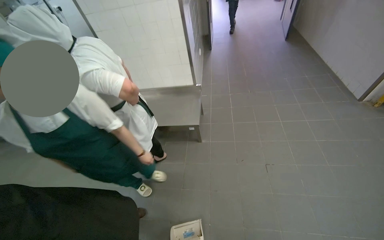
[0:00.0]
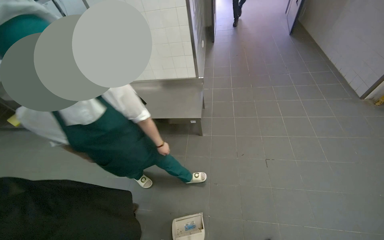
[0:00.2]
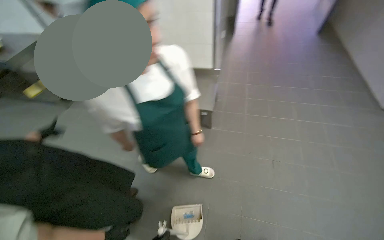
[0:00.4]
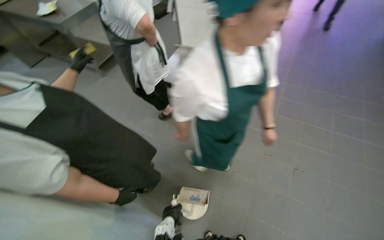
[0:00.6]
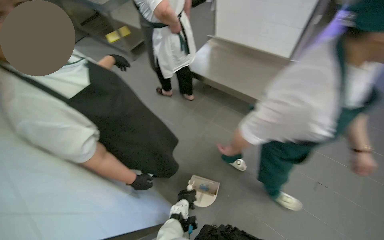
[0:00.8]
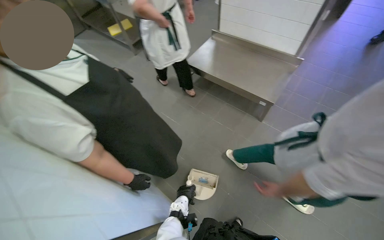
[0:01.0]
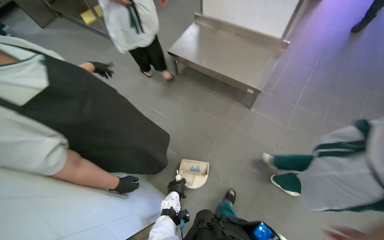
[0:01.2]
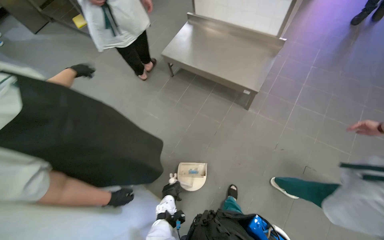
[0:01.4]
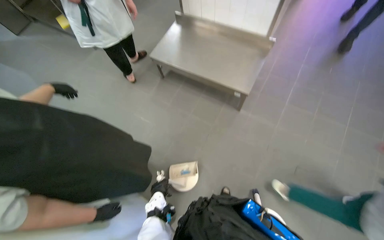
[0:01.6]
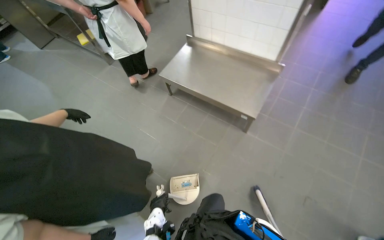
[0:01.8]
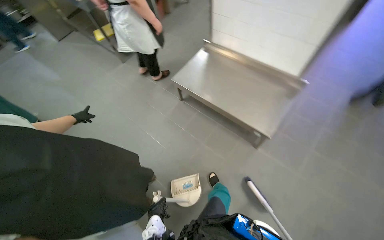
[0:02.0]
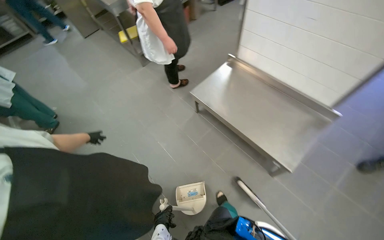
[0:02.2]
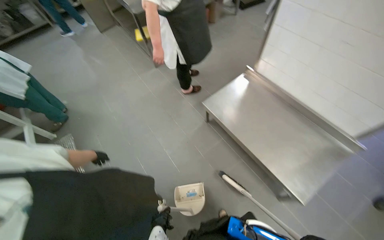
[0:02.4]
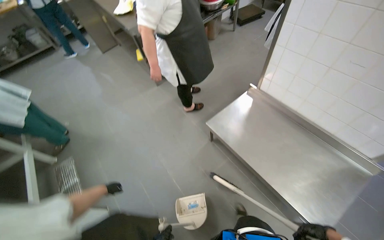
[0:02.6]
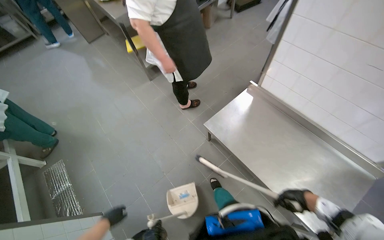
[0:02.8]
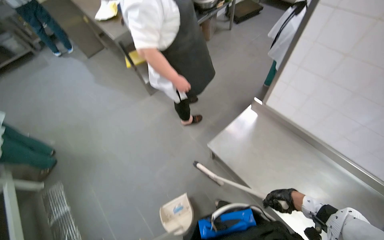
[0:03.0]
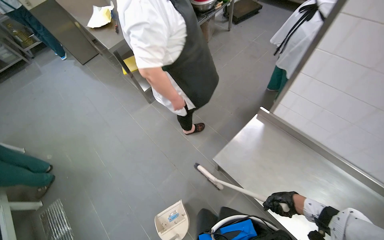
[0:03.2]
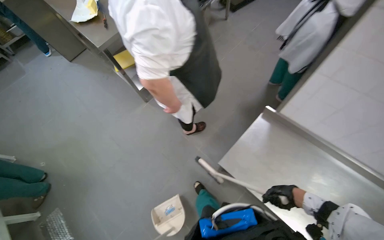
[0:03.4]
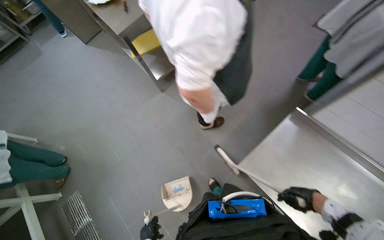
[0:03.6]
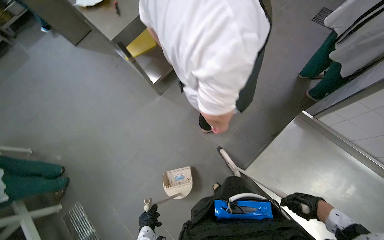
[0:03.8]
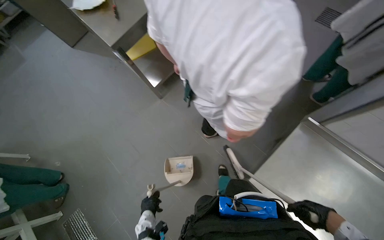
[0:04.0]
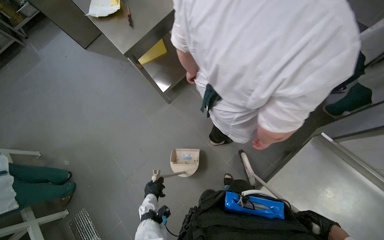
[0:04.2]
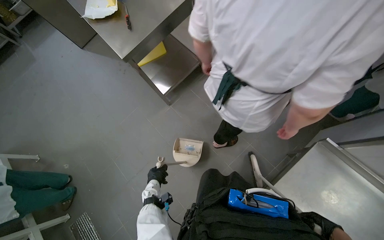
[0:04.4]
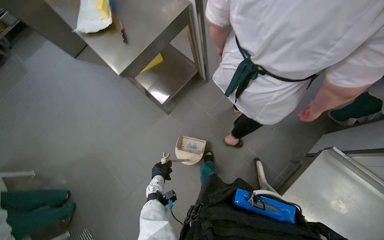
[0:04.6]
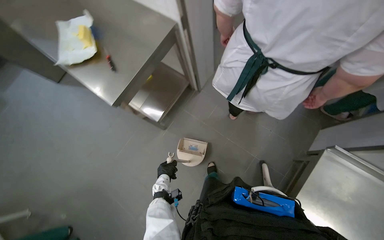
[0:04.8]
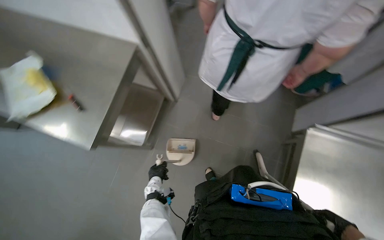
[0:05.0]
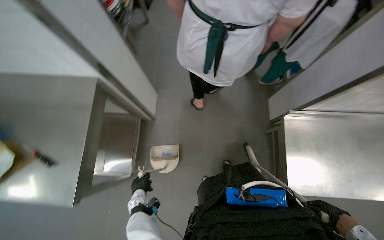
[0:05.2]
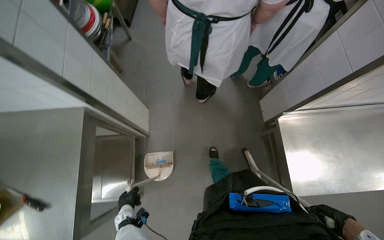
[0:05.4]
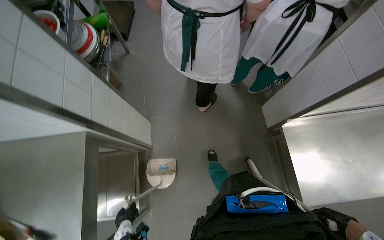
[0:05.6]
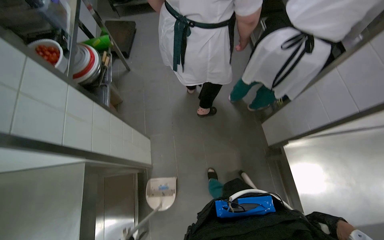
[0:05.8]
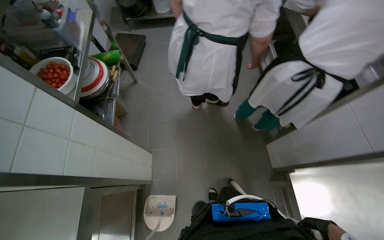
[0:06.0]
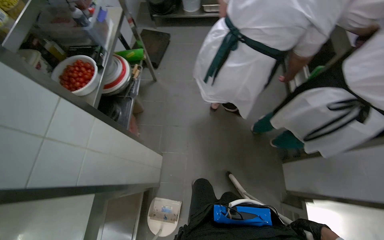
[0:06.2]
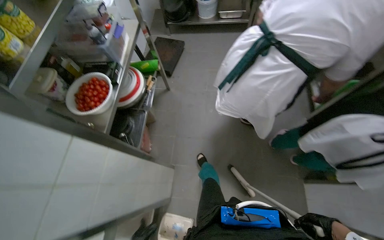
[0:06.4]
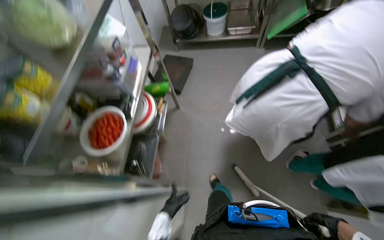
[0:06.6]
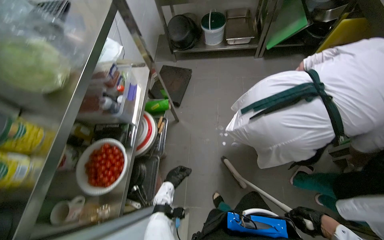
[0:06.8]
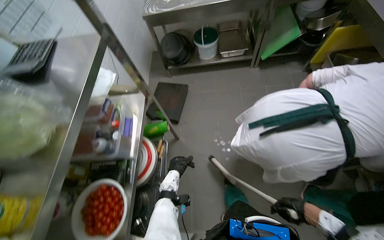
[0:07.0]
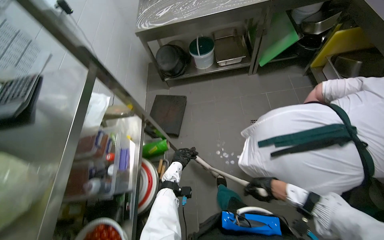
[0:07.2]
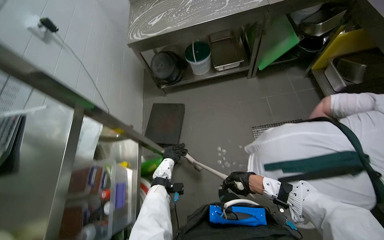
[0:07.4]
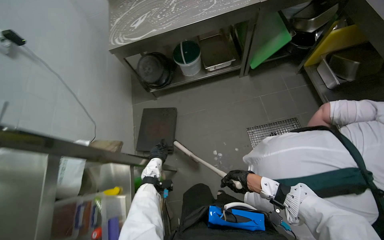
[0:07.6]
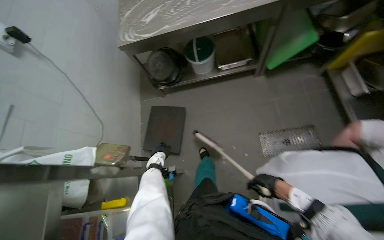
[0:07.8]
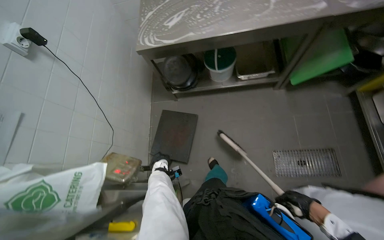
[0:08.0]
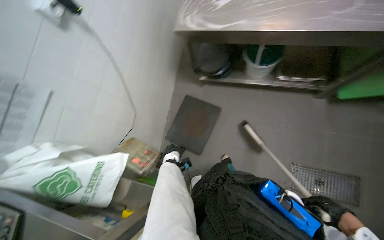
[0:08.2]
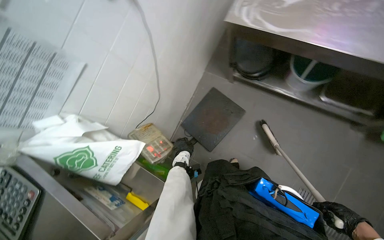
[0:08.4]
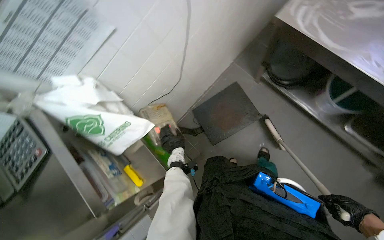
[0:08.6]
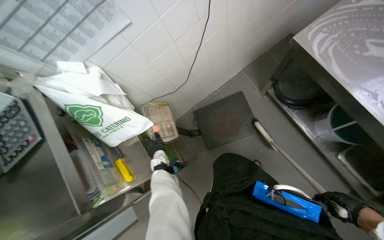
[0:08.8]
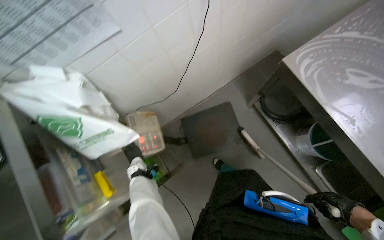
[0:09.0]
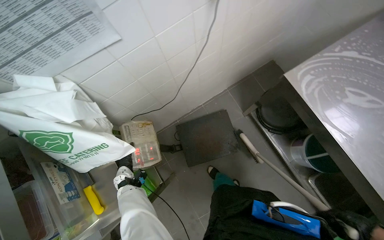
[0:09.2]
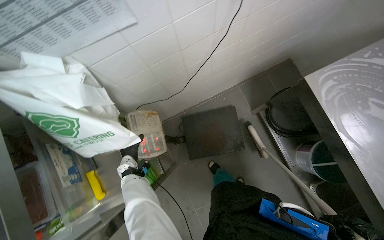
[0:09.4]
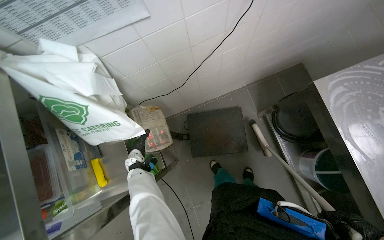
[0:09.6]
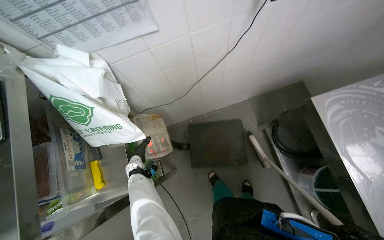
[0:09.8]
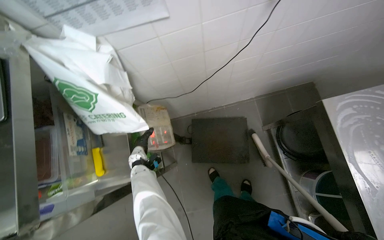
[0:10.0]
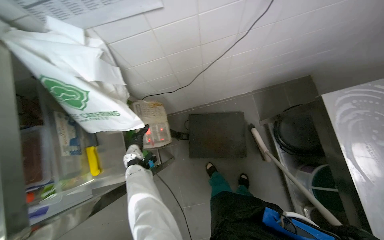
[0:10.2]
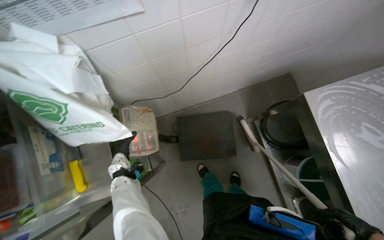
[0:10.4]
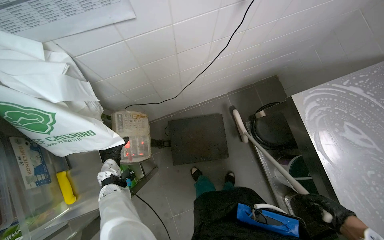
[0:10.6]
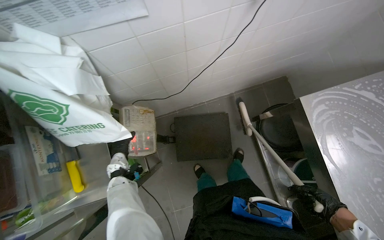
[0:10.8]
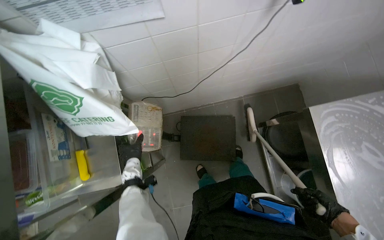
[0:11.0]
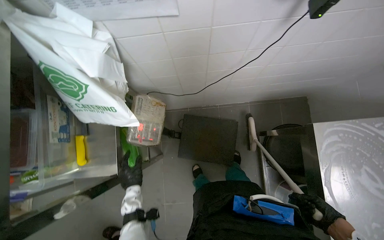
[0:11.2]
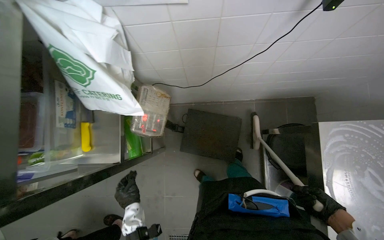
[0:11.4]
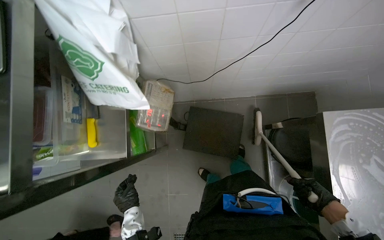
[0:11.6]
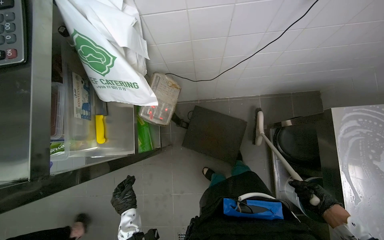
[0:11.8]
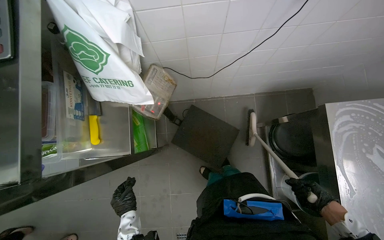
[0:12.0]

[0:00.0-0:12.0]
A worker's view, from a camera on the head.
Job: sweeping floor.
The whole recording: Sweeping kitchen floor. The worker sweeps the kitchen floor with a broom and dustpan, moving chairs to clean underneath them.
0:00.0 to 0:01.6: The wearer's head swings some 25 degrees to the left. The view tips downward by about 20 degrees.
0:01.6 to 0:03.0: The head travels some 80 cm.
0:03.0 to 0:04.4: The head travels roughly 80 cm. The wearer looks some 15 degrees further downward.
0:06.0 to 0:07.6: The camera is carried roughly 1 m.
0:07.6 to 0:09.0: The head travels roughly 70 cm. The camera pitches downward, by roughly 25 degrees. The scene turns some 65 degrees clockwise in the picture.
0:10.4 to 0:12.0: The left hand goes some 35 cm down the picture.

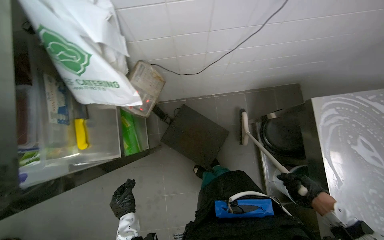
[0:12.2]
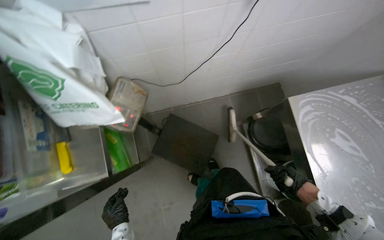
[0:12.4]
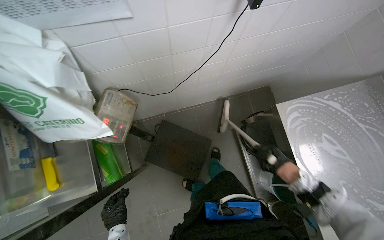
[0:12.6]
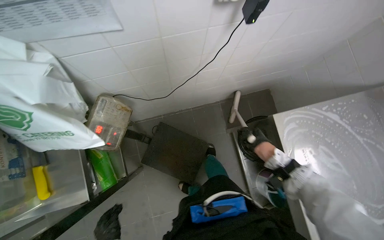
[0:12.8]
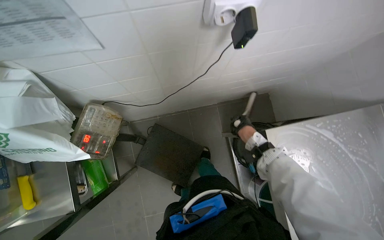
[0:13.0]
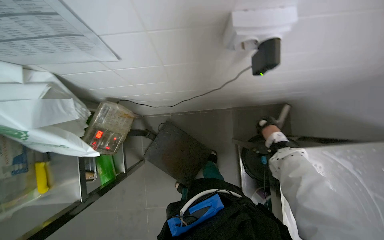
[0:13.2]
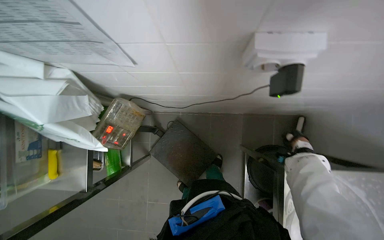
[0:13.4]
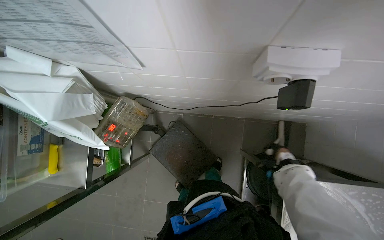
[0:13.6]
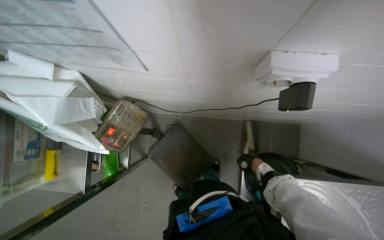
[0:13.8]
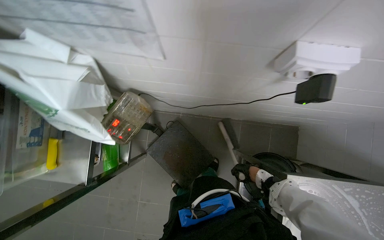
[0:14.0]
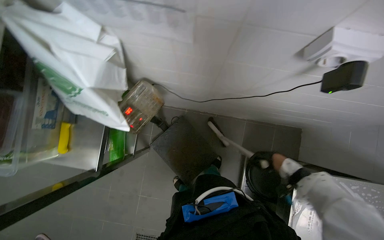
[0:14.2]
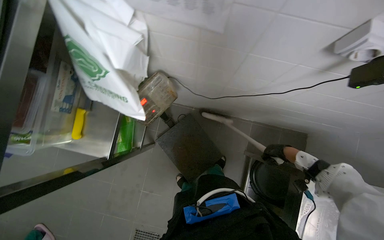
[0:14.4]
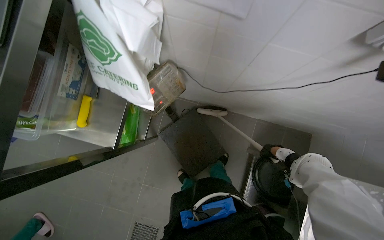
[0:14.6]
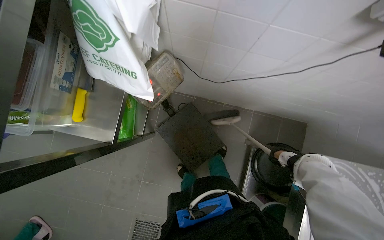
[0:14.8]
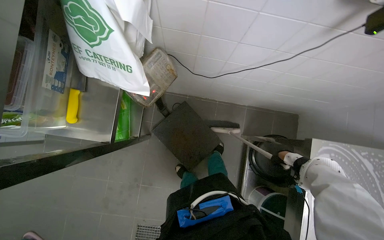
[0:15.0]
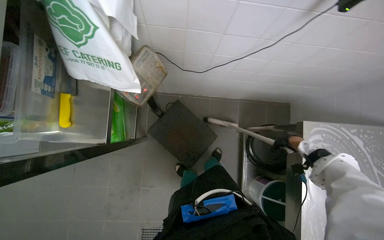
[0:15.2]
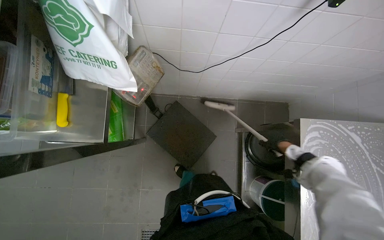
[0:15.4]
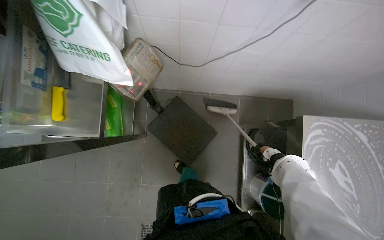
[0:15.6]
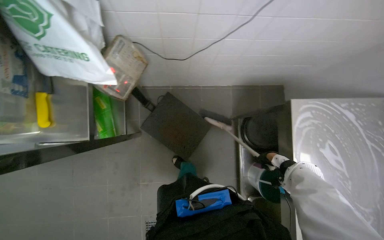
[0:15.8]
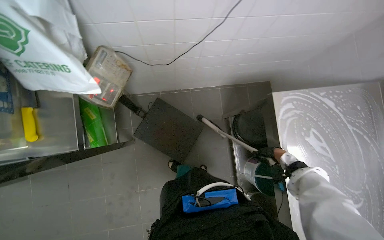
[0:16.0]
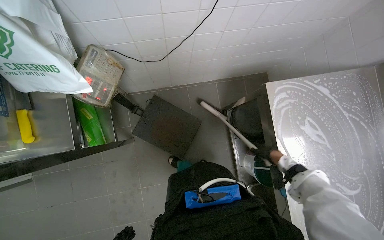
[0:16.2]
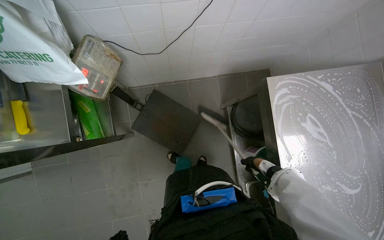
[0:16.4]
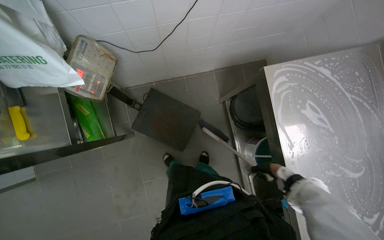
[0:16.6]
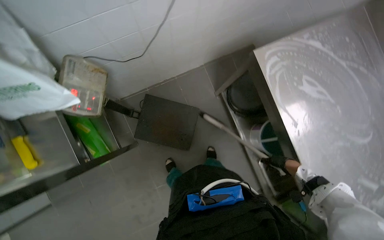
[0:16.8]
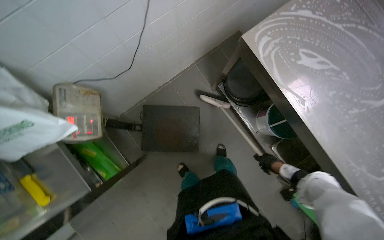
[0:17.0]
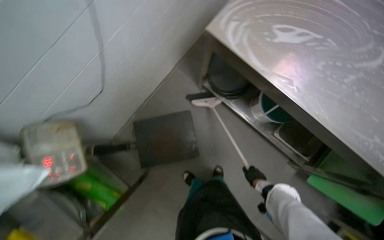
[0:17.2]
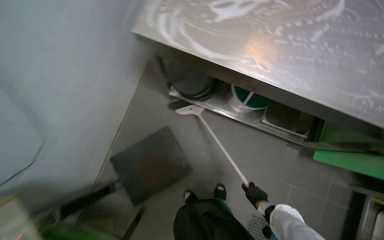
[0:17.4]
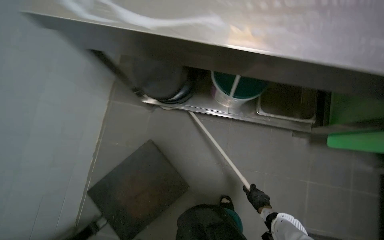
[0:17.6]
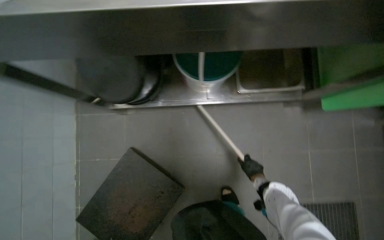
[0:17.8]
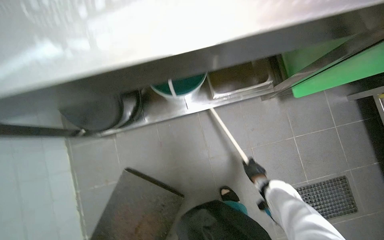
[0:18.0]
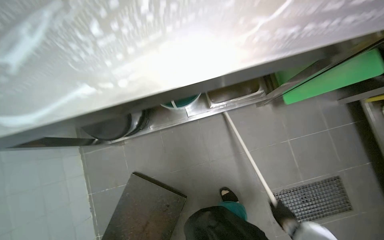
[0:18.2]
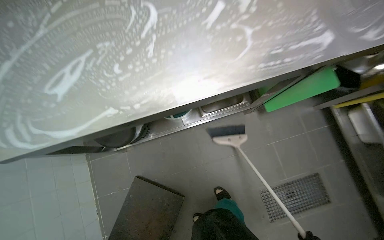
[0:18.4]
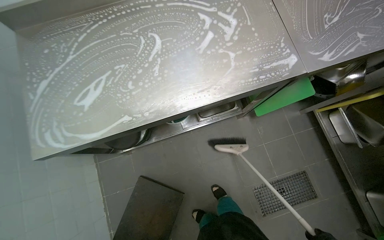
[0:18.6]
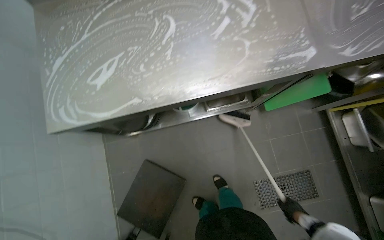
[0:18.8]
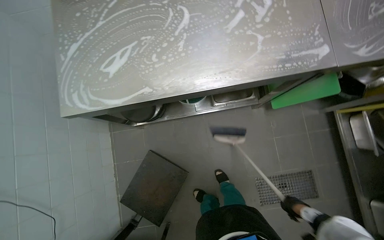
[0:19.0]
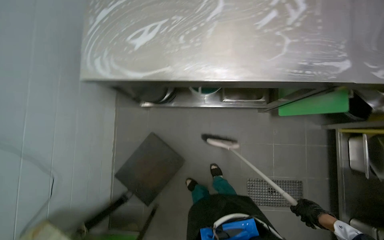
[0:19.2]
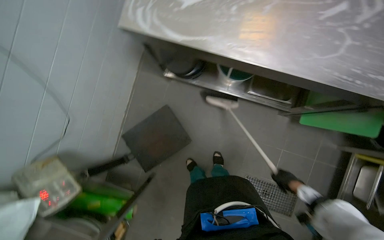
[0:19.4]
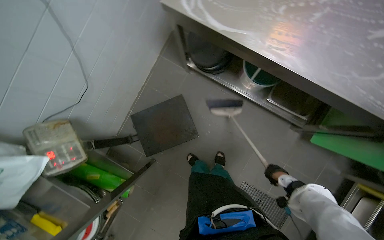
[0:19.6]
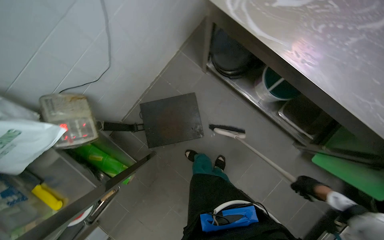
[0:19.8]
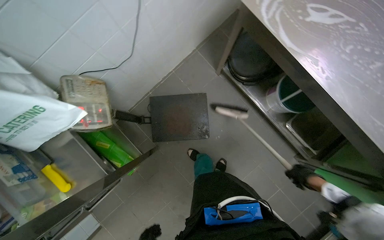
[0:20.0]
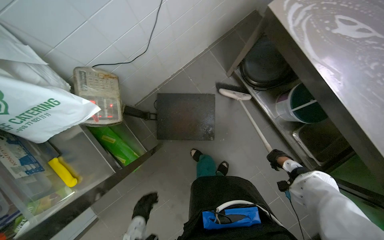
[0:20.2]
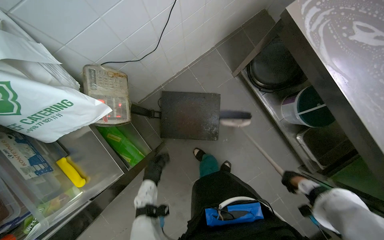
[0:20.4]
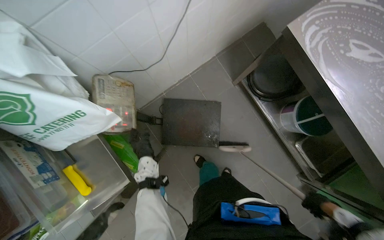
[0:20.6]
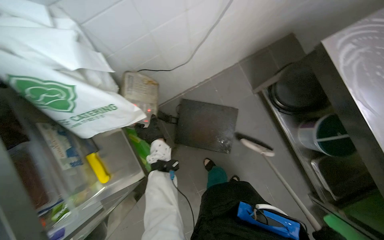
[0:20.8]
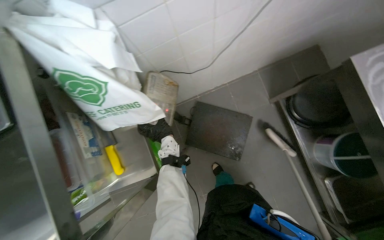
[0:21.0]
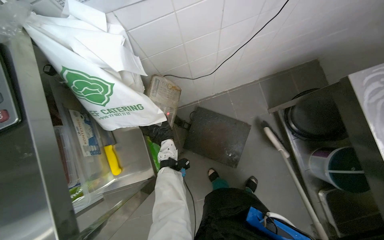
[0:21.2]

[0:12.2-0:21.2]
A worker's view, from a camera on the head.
Job: sweeping floor.
The whole recording: Sweeping kitchen floor. The worker sweeps the kitchen floor with a broom and dustpan, moving chairs to clean underneath them.
0:15.2 to 0:16.6: The right hand swings nearer and farther, roughly 15 cm each way, with 3 reversals.
0:16.6 to 0:18.2: The wearer moves approximately 60 cm. Everything in view rotates some 90 degrees counterclockwise.
0:18.2 to 0:19.8: The camera is carried some 50 cm. Everything in view rotates approximately 55 degrees clockwise.
0:19.8 to 0:21.2: The scene rotates clockwise by approximately 30 degrees.
